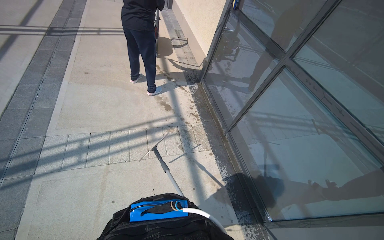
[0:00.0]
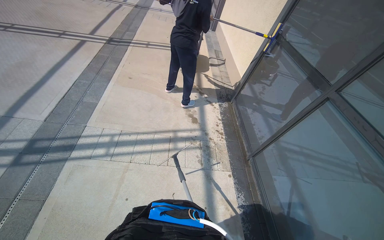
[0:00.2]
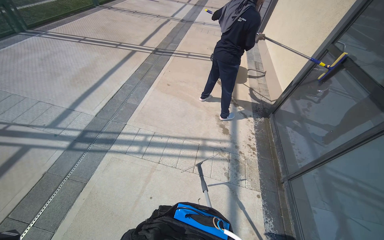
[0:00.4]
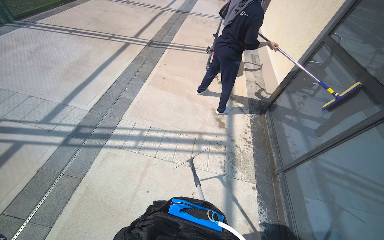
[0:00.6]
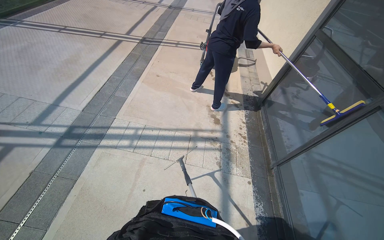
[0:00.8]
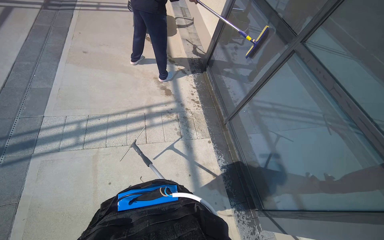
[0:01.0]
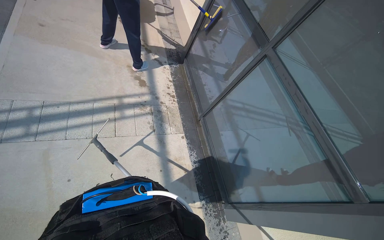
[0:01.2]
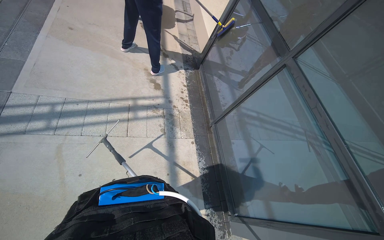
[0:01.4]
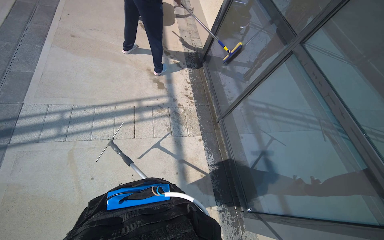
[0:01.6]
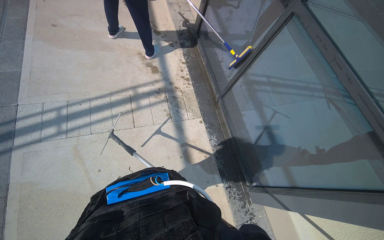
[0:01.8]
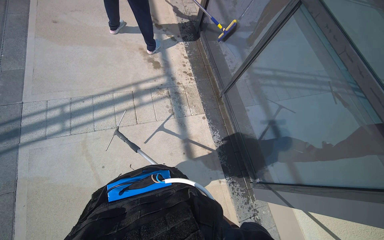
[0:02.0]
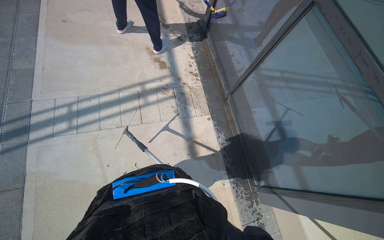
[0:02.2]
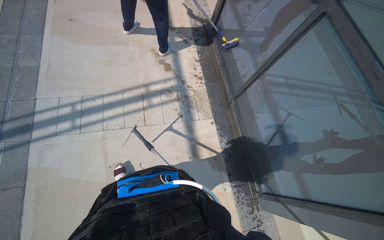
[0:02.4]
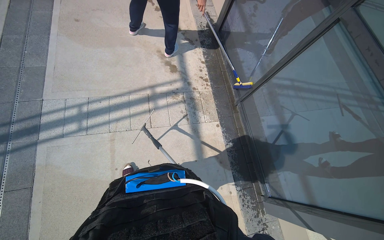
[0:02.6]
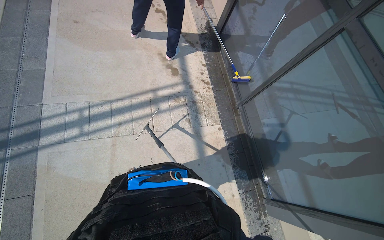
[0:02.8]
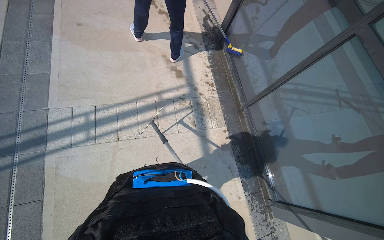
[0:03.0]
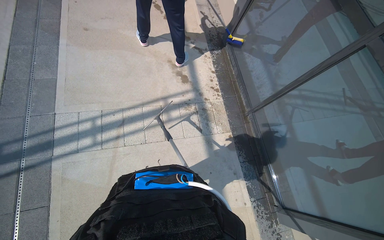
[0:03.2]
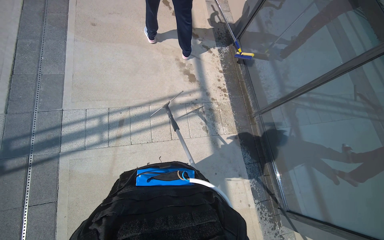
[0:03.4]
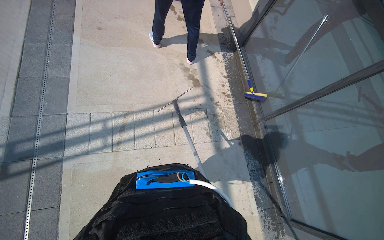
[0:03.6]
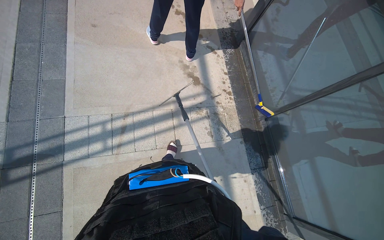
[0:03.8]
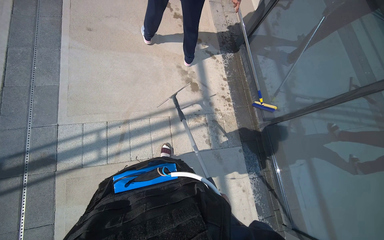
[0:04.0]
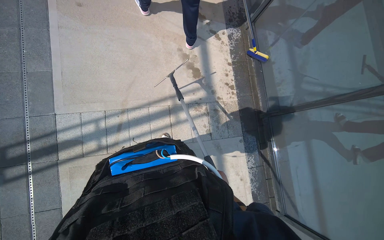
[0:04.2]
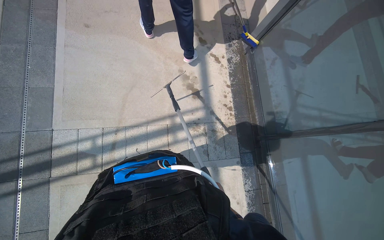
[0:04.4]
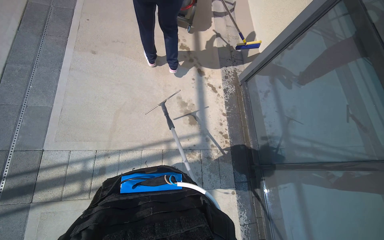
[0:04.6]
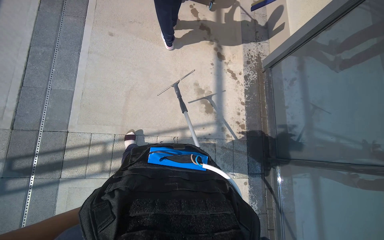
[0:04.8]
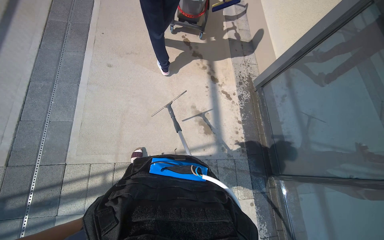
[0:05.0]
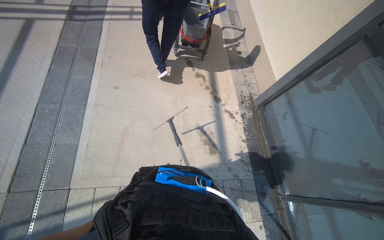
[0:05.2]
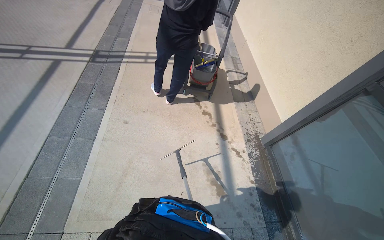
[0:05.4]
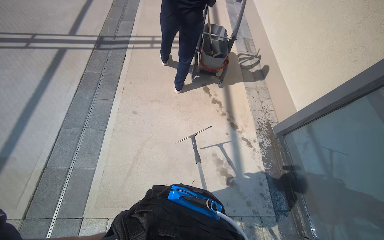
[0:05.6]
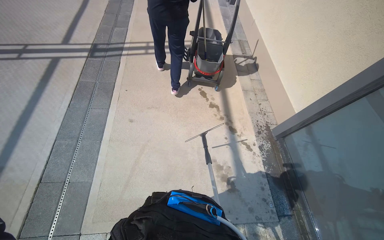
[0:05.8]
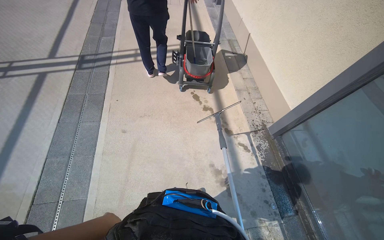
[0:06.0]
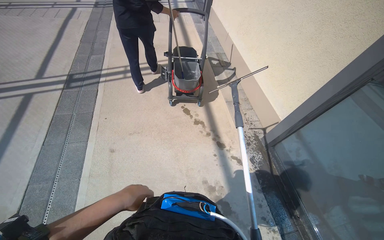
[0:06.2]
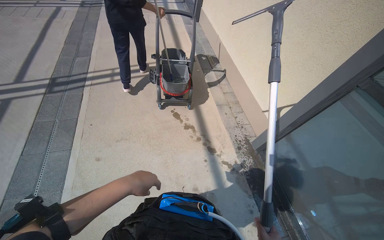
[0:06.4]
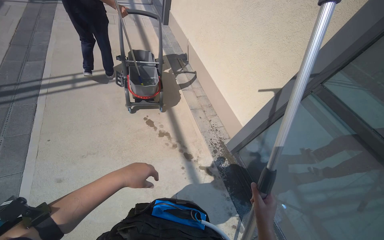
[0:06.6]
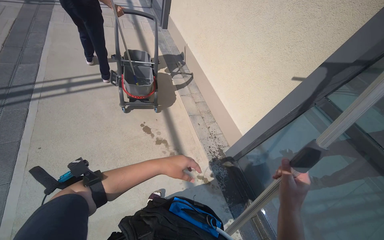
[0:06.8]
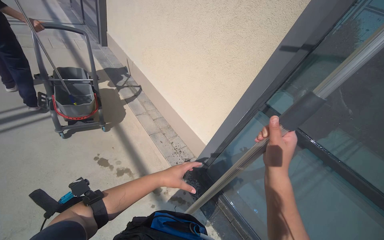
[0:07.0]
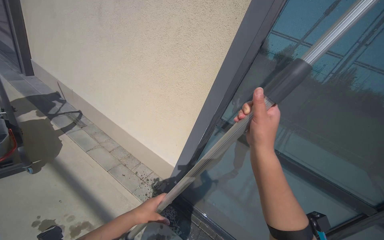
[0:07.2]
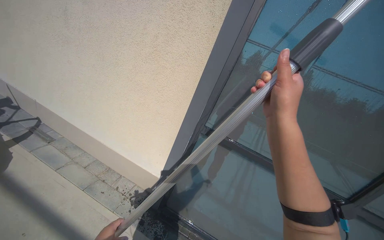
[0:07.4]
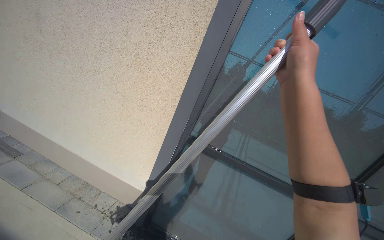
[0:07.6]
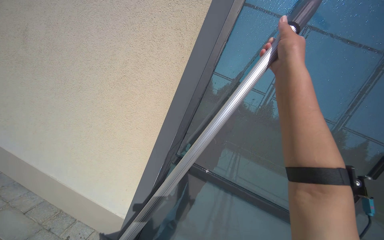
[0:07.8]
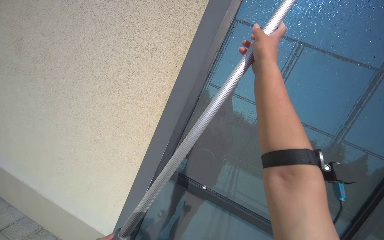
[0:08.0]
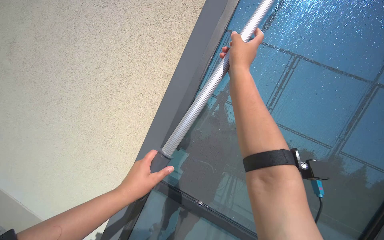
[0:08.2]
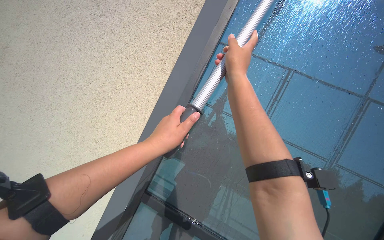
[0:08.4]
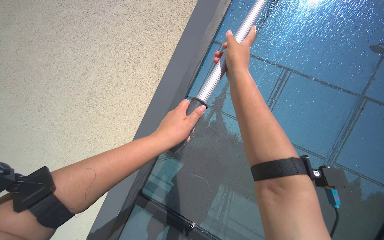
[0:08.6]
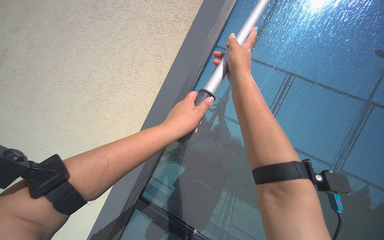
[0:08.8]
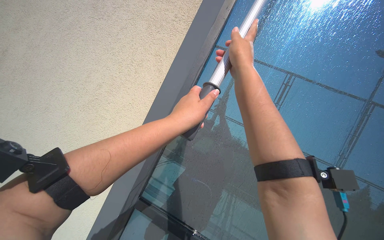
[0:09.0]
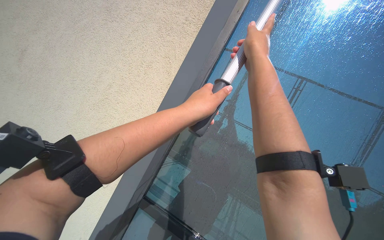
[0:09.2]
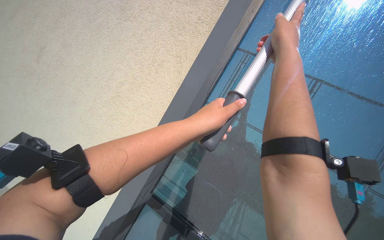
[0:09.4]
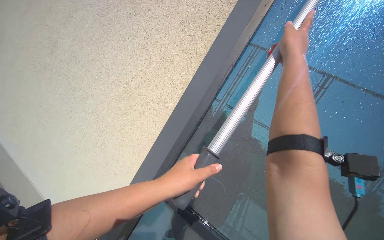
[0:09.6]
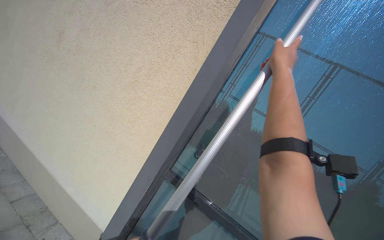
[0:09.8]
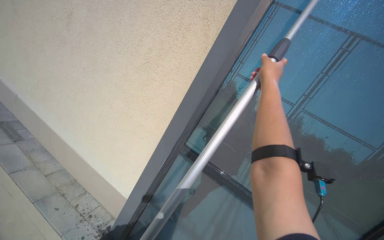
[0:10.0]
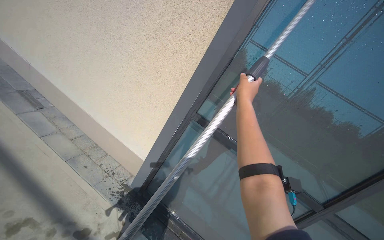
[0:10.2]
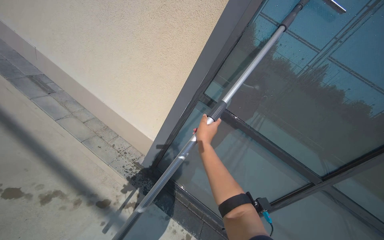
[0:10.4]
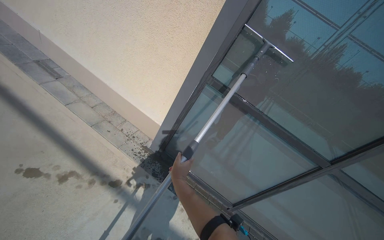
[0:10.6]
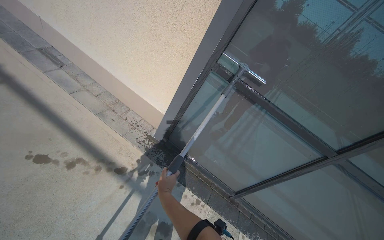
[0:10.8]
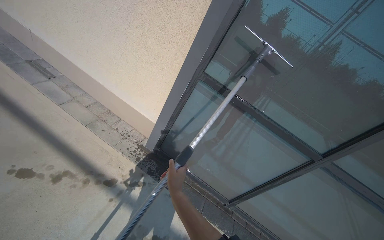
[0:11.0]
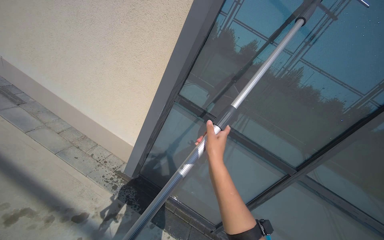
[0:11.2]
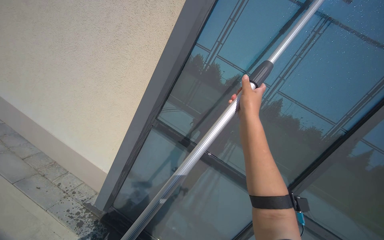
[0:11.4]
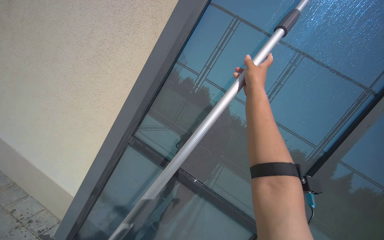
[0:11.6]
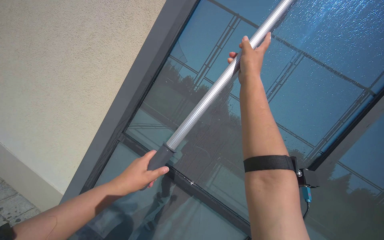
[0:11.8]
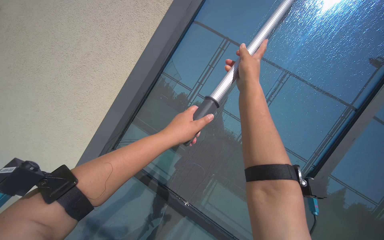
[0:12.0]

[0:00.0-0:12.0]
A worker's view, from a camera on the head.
Job: wiping surfaces.
The whole recording: Cleaning glass window with squeegee. The worker cleans the glass window using a squeegee, then a long pole with a squeegee attachment.
0:03.0 to 0:04.4: The wearer moves roughly 50 cm.
0:04.4 to 0:06.0: The camera is carried about 50 cm. The view tips upward by approximately 20 degrees.
0:06.0 to 0:07.6: The wearer's head swings approximately 50 degrees to the right. The wearer looks some 20 degrees further upward.
0:07.6 to 0:09.0: The wearer looks about 20 degrees further upward. The right hand heads farther from the camera and up the picture, covering roughly 25 cm.
0:09.0 to 0:10.4: The wearer looks roughly 30 degrees further downward.
0:10.4 to 0:12.0: The camera pitches upward, by about 25 degrees.

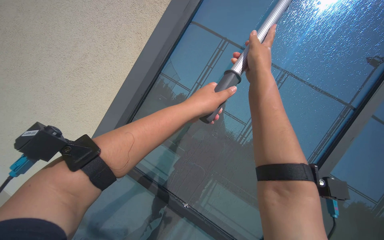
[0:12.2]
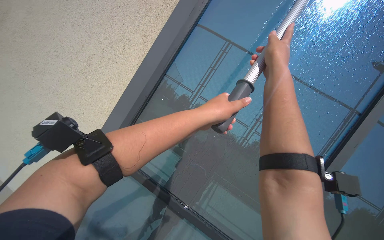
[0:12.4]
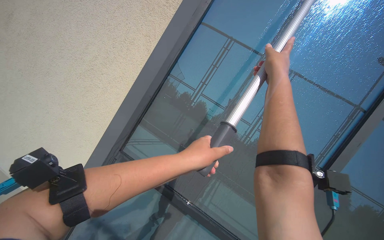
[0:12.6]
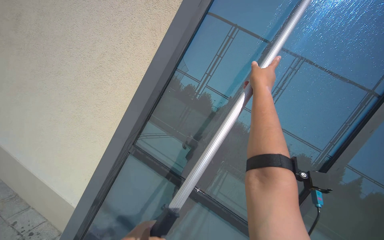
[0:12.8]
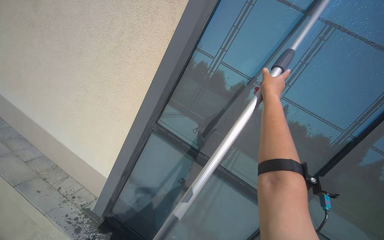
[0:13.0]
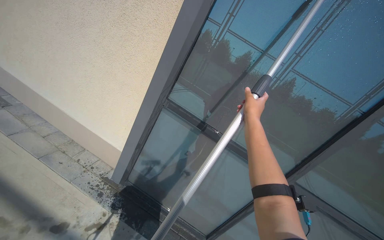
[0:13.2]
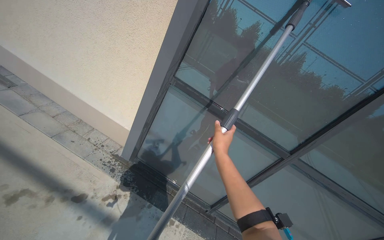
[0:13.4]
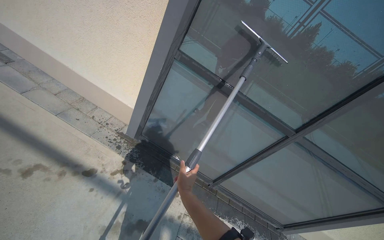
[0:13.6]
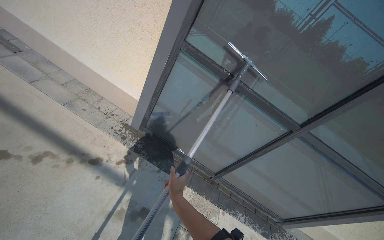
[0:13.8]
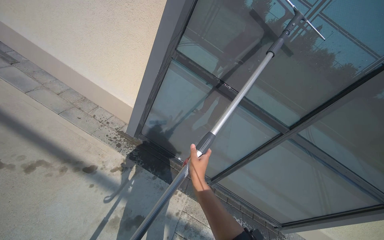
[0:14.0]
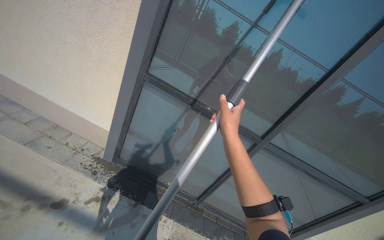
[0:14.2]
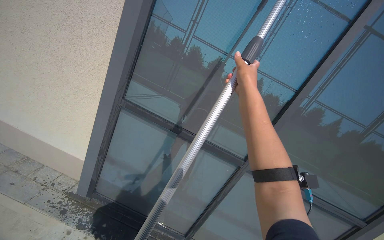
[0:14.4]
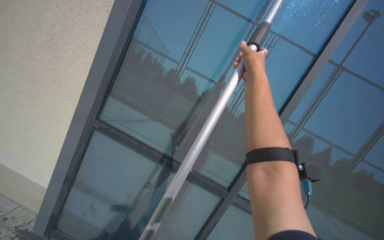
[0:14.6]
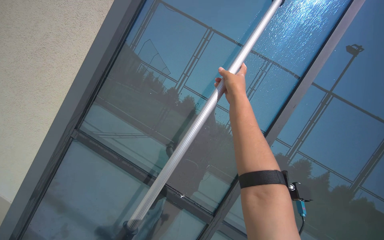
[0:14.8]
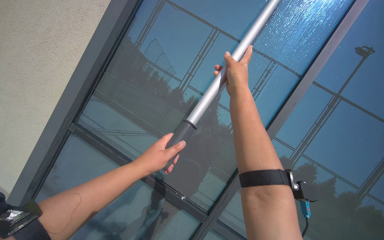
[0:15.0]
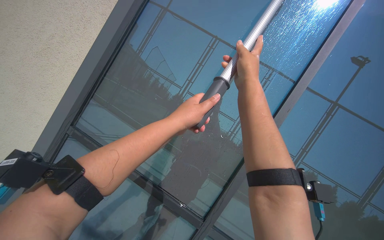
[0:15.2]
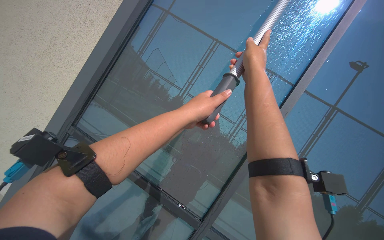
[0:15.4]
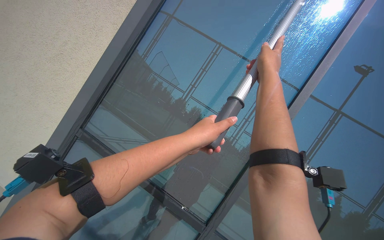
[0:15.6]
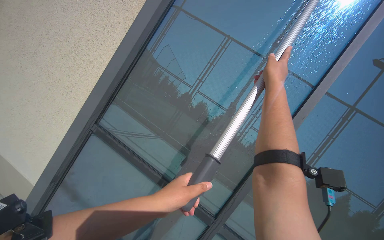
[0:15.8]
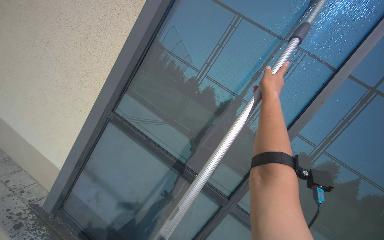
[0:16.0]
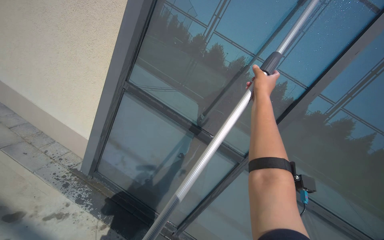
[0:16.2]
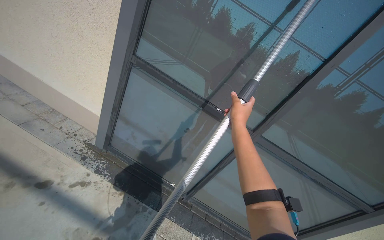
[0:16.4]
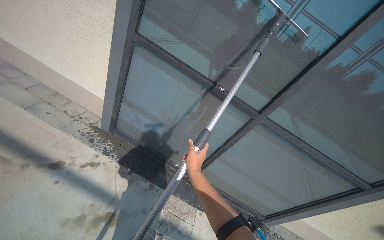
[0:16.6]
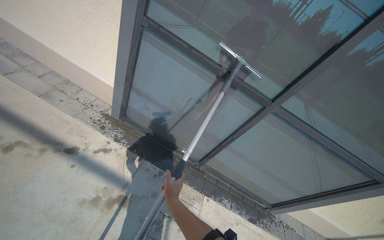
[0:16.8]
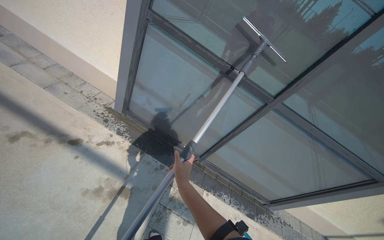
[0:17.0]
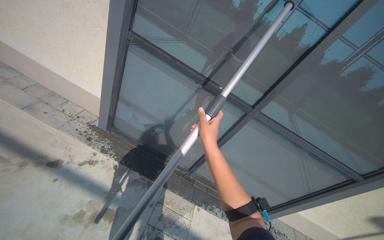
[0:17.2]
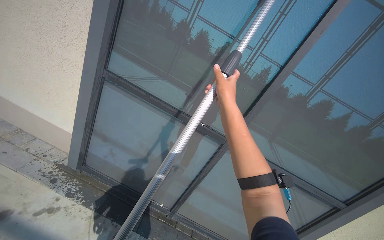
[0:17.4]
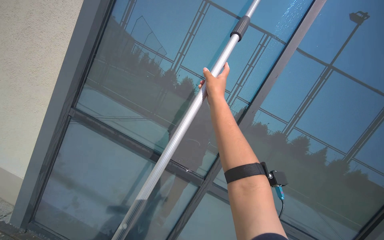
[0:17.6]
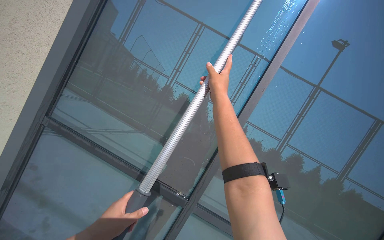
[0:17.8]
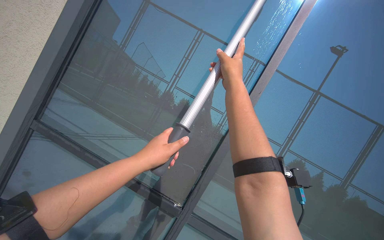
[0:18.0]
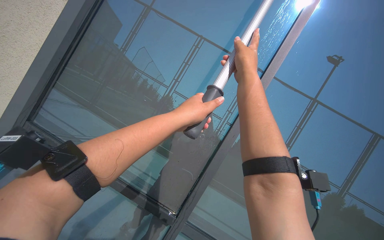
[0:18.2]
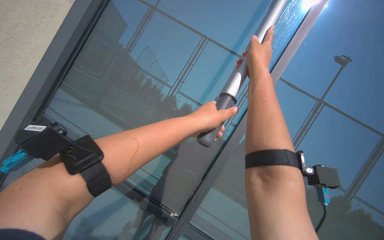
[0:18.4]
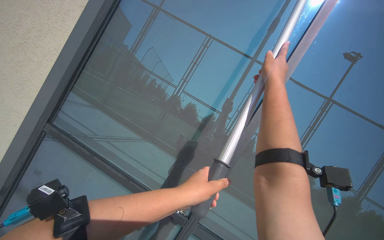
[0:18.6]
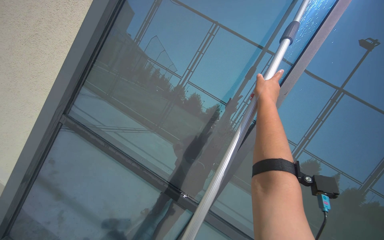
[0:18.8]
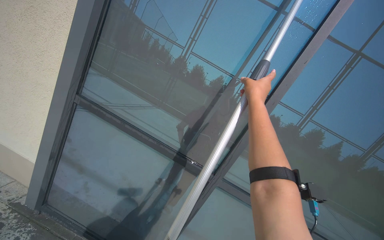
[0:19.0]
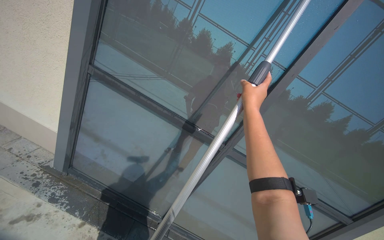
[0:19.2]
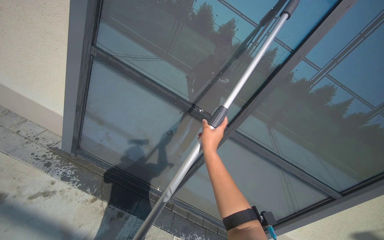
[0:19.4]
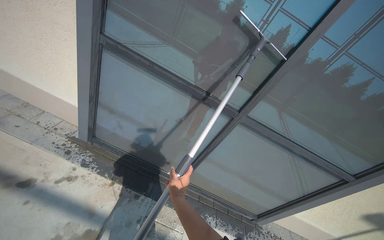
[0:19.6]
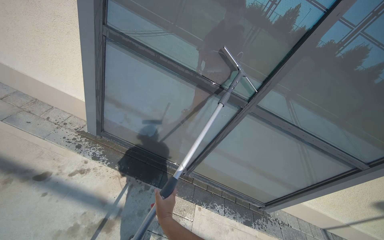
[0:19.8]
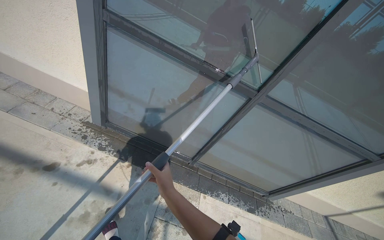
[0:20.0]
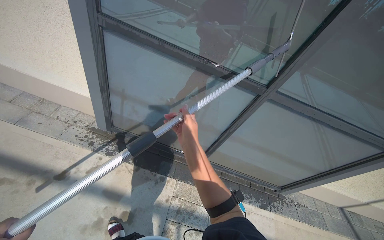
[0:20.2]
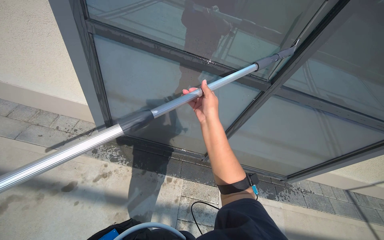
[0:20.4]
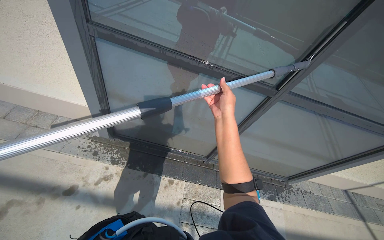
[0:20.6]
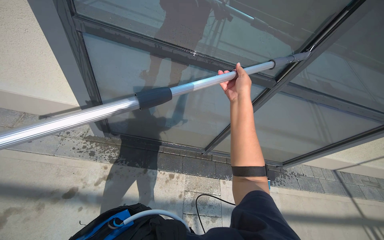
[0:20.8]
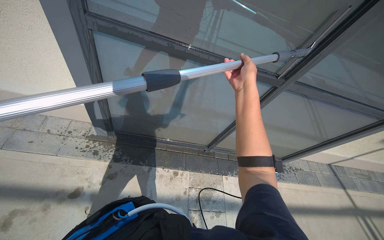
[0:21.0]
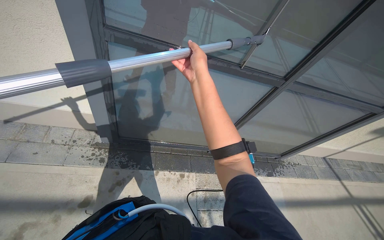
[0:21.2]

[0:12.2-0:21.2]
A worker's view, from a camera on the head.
Job: wiping surfaces.
The whole recording: Cleaning glass window with squeegee. The worker cleans the glass window using a squeegee, then a long pole with a squeegee attachment.
0:12.2 to 0:13.8: The view tips downward by some 40 degrees.
0:13.8 to 0:15.2: The wearer moves approximately 50 cm. The wearer looks about 40 degrees further upward.
0:15.2 to 0:16.6: The view tips downward by approximately 35 degrees.
0:16.6 to 0:18.2: The view tilts about 40 degrees upward.
0:18.2 to 0:19.8: The view tilts approximately 40 degrees downward.
0:19.8 to 0:21.2: The head travels roughly 40 cm. The view tips downward by approximately 15 degrees.
